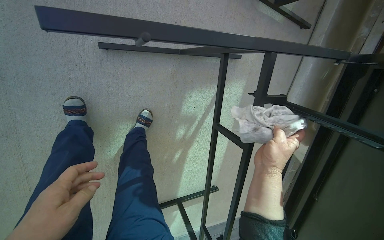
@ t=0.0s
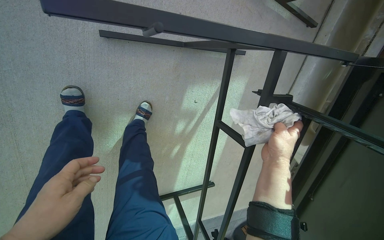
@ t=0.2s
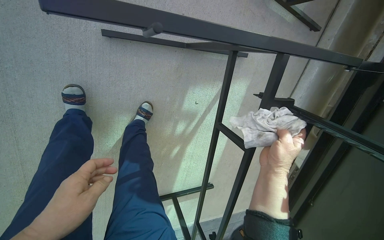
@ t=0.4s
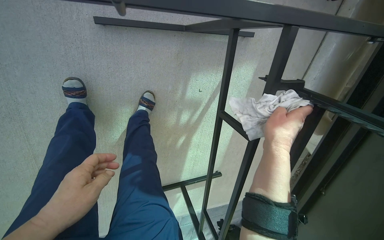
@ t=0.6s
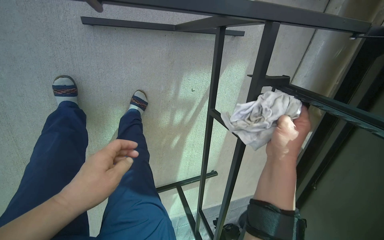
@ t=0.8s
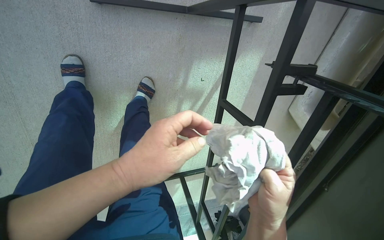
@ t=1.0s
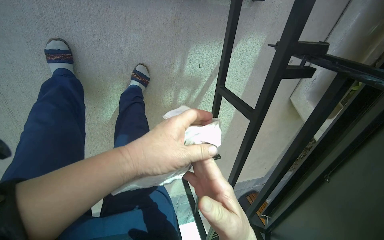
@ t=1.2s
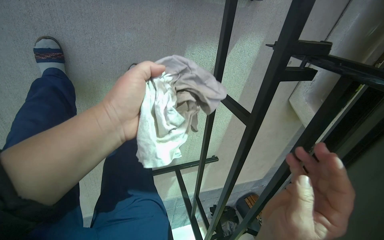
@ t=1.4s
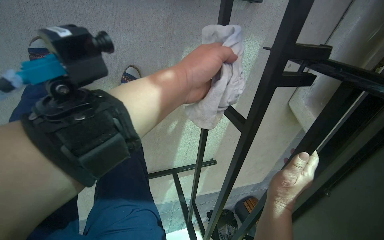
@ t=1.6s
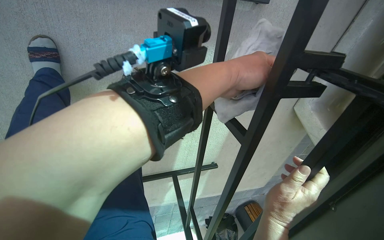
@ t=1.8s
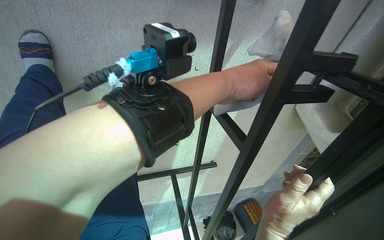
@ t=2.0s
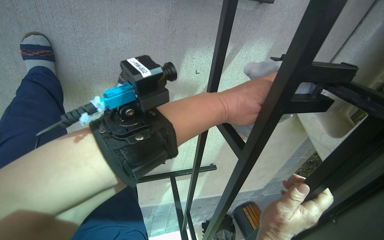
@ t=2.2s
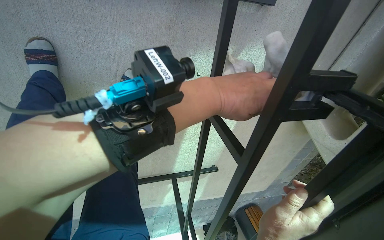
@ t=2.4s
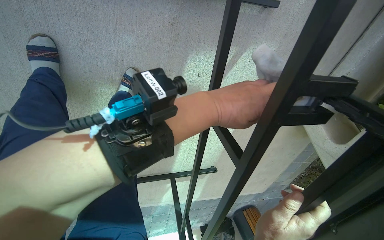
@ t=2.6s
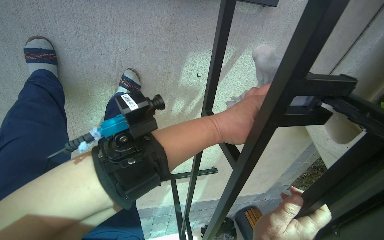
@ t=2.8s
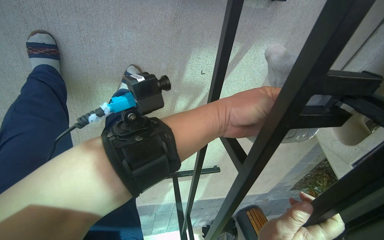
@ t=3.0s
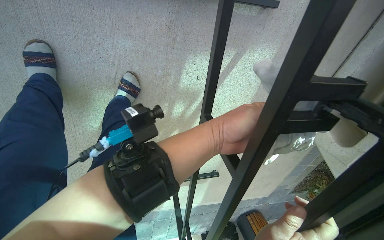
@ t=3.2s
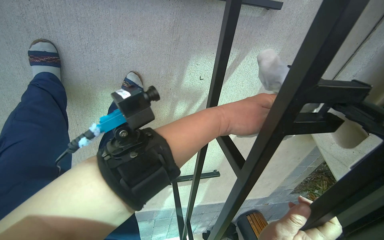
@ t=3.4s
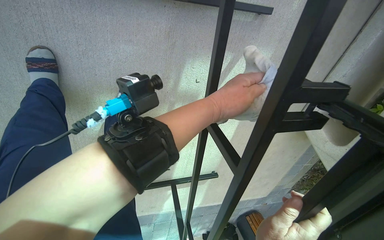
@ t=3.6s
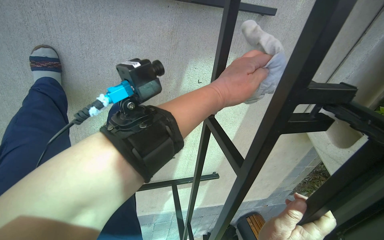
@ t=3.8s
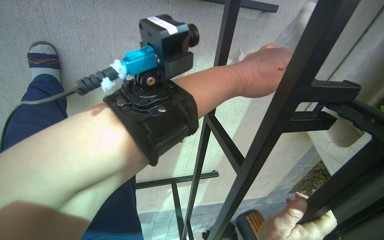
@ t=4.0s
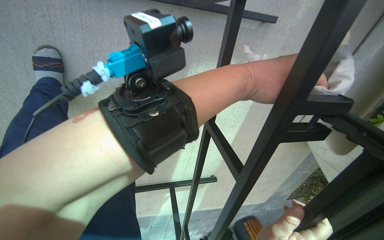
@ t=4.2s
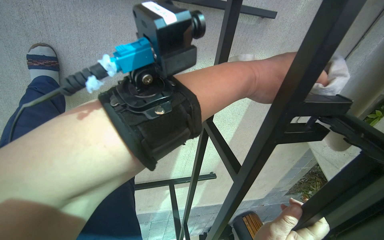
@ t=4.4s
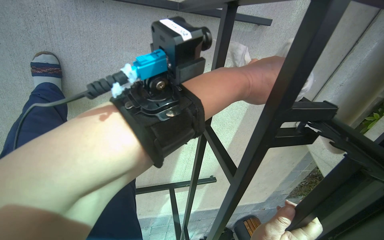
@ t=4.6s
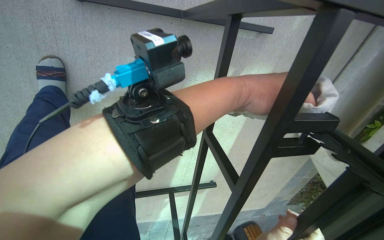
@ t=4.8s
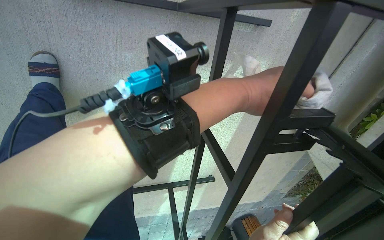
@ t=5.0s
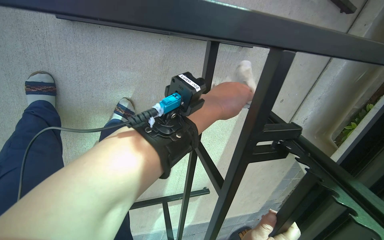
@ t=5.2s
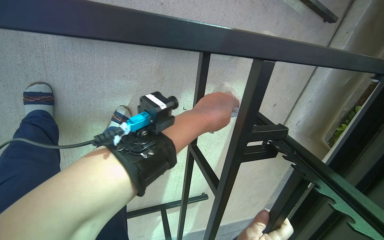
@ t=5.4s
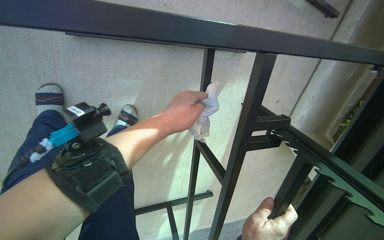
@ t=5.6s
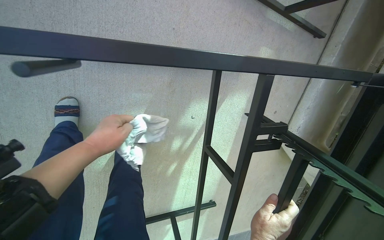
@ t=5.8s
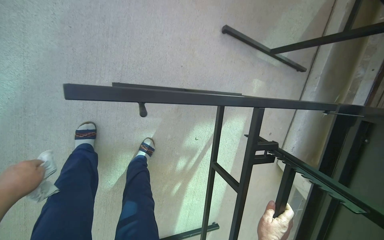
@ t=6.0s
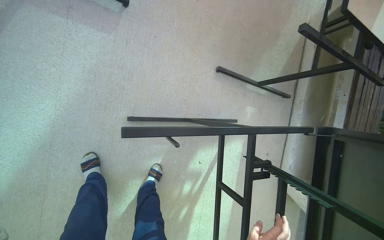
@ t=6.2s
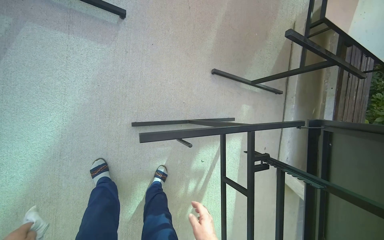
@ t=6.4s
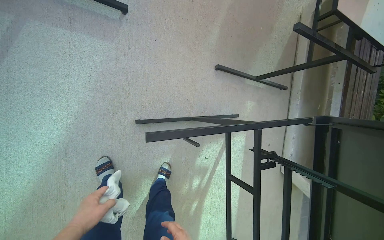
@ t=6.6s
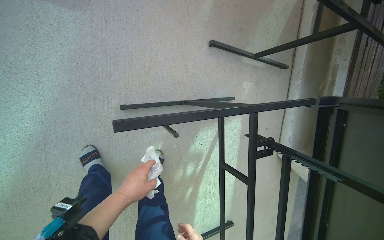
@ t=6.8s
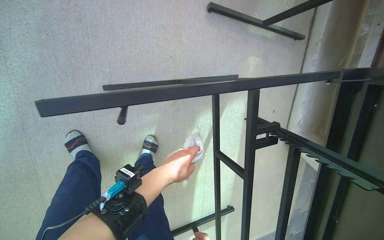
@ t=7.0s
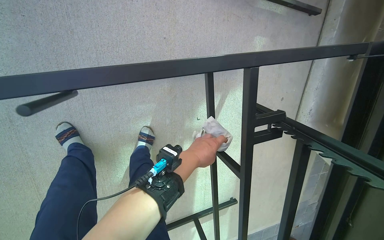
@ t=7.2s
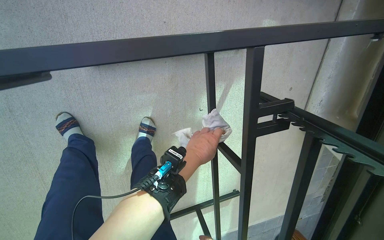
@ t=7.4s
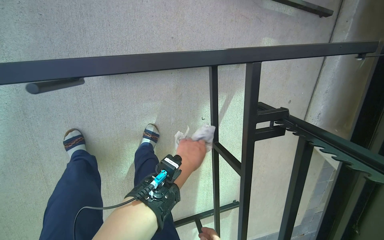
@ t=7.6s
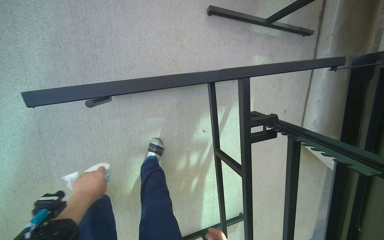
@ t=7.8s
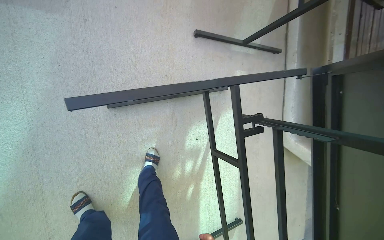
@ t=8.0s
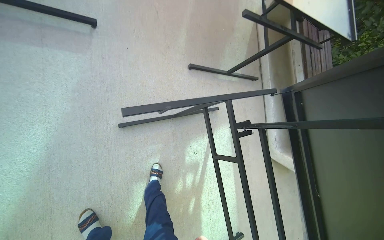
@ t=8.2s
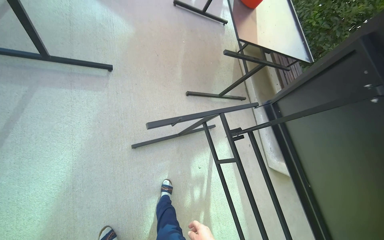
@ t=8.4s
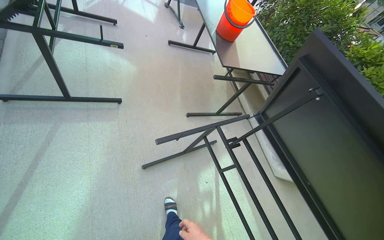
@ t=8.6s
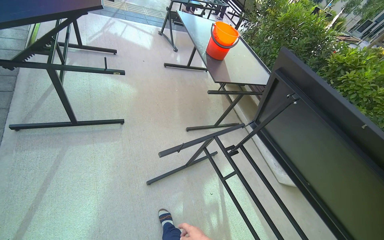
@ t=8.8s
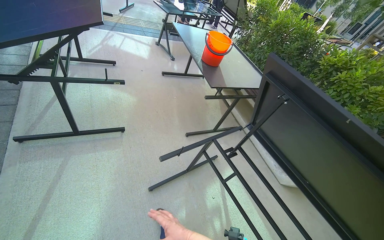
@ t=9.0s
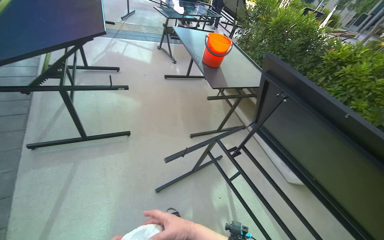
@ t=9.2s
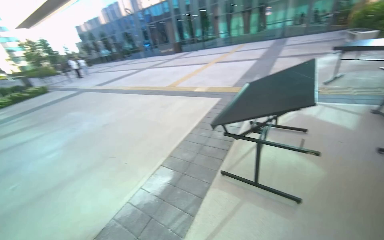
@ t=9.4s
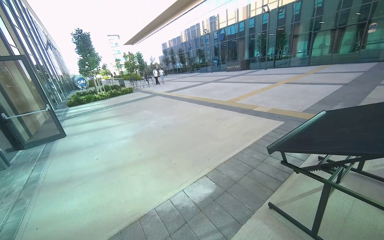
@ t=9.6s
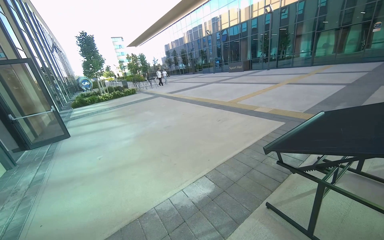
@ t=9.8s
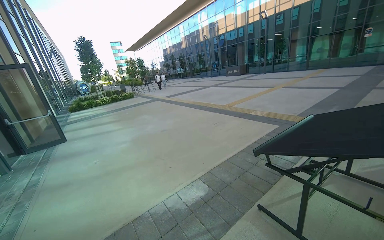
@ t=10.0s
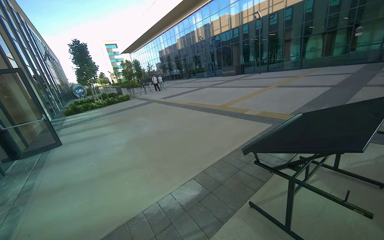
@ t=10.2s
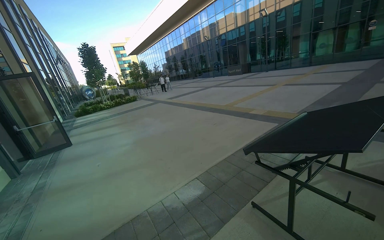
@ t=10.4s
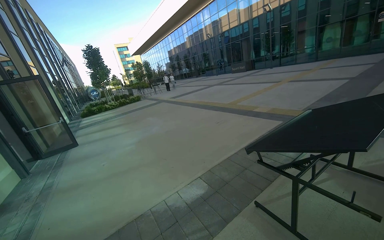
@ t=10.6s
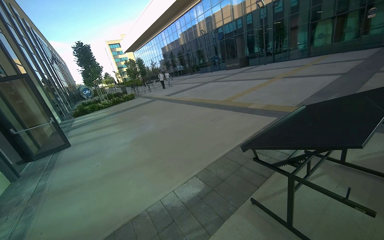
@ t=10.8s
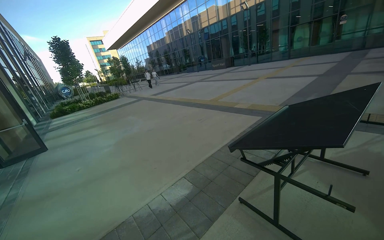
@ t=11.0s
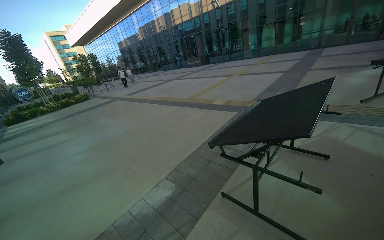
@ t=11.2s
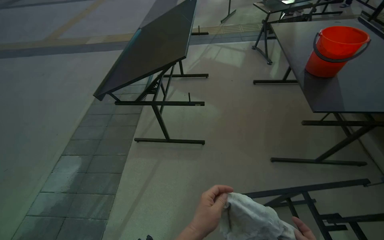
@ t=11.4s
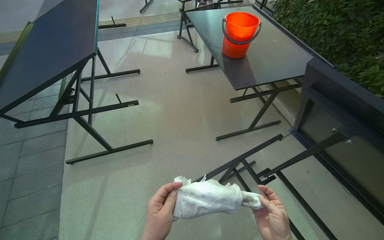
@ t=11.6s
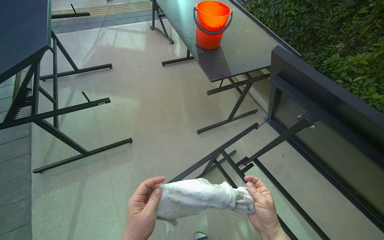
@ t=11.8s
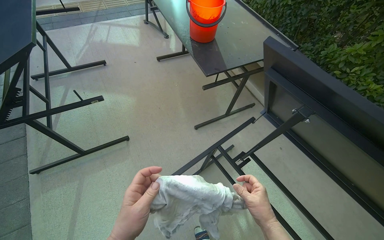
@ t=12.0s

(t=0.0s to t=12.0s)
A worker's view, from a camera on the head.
Job: wiping surfaces.
The whole recording: Wiping outdoor table frame. The worker wipes the frame and underside of an outdoor table with a cloth.
t=0.0s - t=1.6s: The view tips downward by about 15 degrees. The right hand goes approximately 15 cm down the picture.
t=3.0s - t=4.4s: The left hand moves up the picture, approximately 10 cm.
t=4.4s - t=6.0s: The view tilts some 15 degrees upward. The left hand moves to the left, about 60 cm.
t=7.6s - t=9.0s: The camera is carried approximately 70 cm. The view tilts approximately 50 degrees upward. The scene rotates counterclockwise by about 30 degrees.
t=10.4s - t=12.0s: The head rotates some 85 degrees to the right. The wearer looks some 30 degrees further downward.

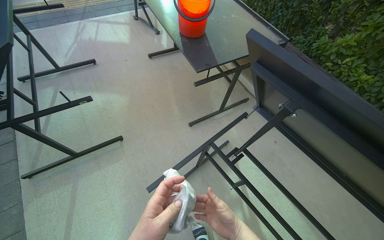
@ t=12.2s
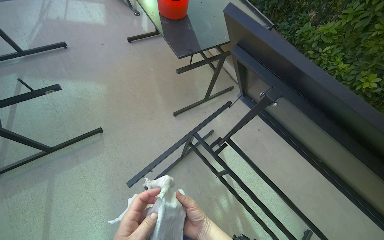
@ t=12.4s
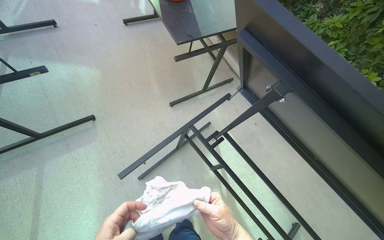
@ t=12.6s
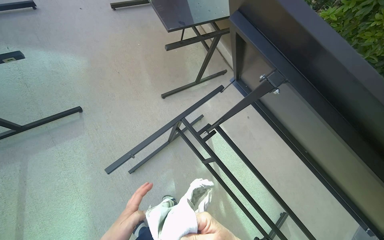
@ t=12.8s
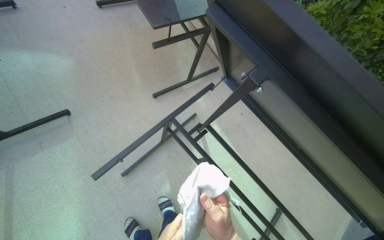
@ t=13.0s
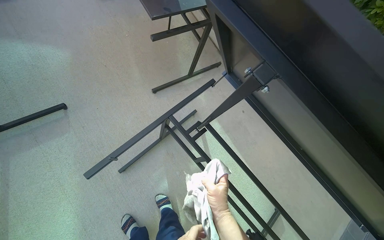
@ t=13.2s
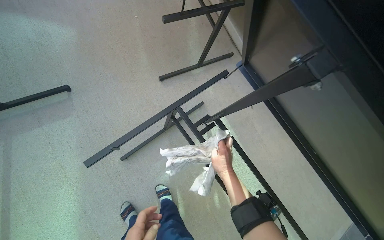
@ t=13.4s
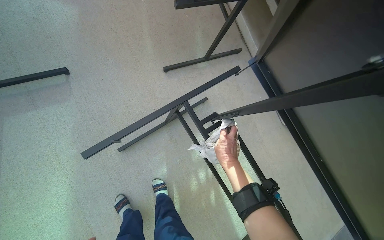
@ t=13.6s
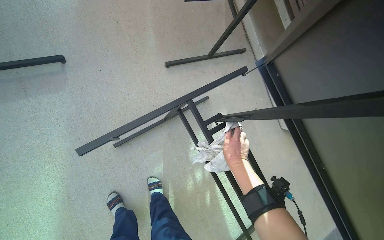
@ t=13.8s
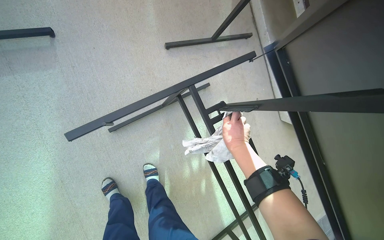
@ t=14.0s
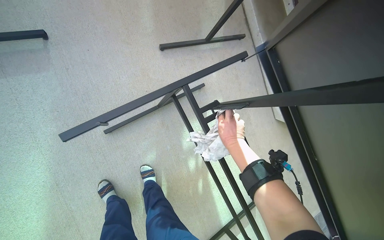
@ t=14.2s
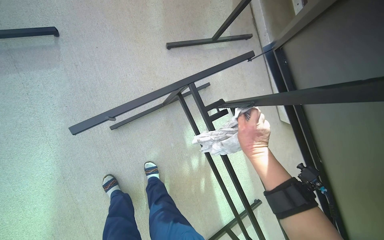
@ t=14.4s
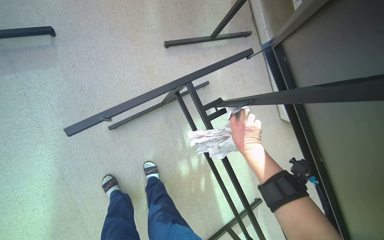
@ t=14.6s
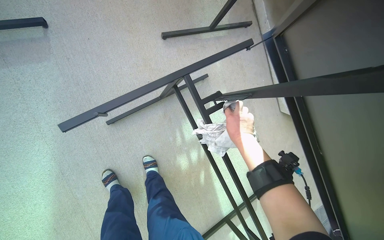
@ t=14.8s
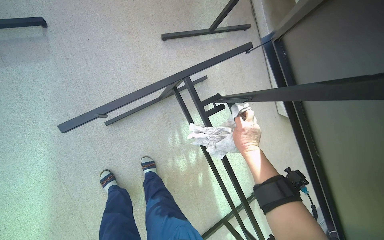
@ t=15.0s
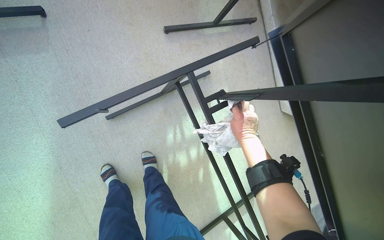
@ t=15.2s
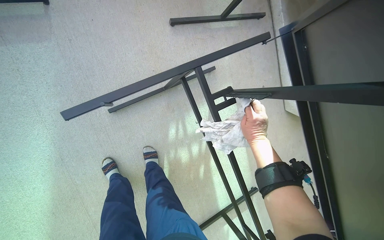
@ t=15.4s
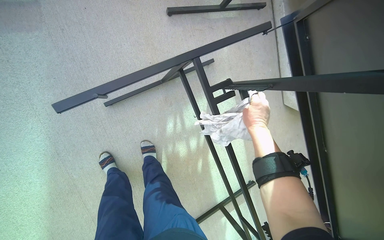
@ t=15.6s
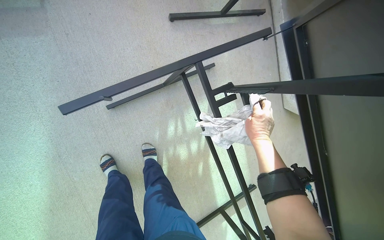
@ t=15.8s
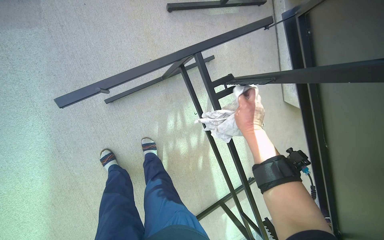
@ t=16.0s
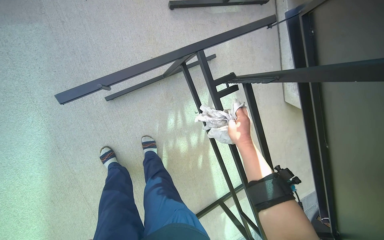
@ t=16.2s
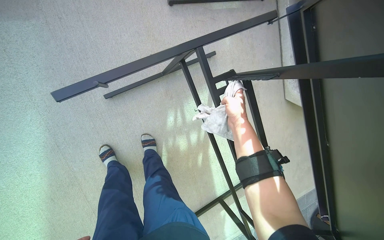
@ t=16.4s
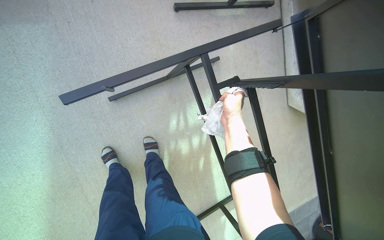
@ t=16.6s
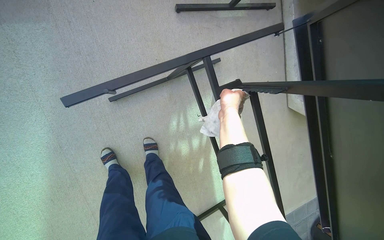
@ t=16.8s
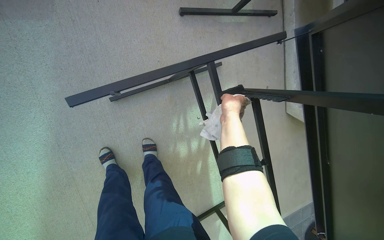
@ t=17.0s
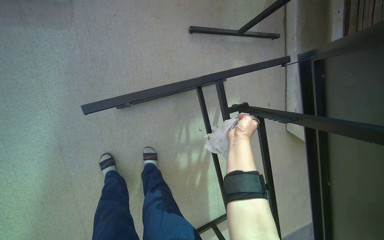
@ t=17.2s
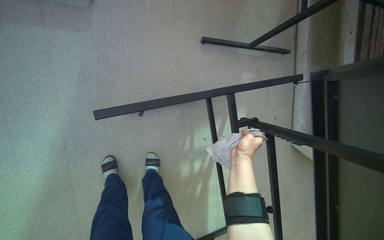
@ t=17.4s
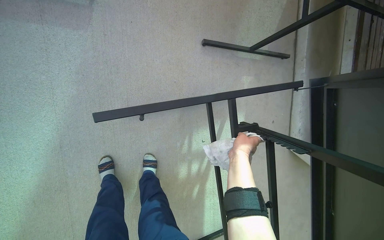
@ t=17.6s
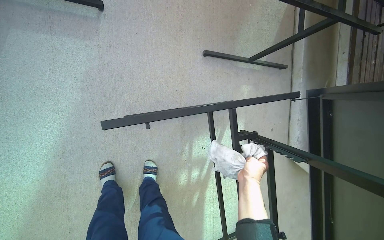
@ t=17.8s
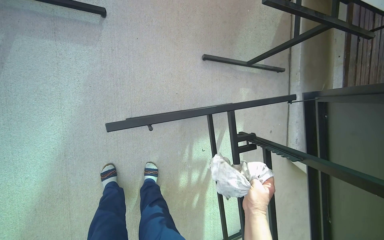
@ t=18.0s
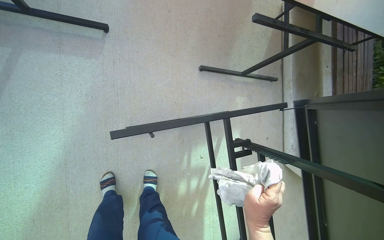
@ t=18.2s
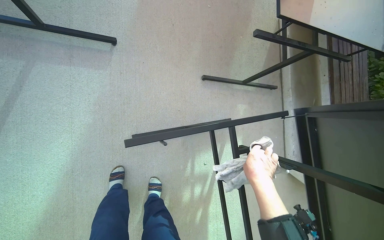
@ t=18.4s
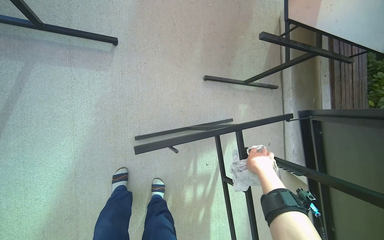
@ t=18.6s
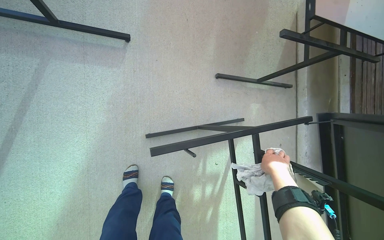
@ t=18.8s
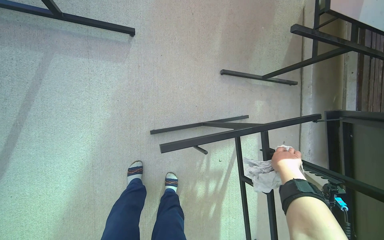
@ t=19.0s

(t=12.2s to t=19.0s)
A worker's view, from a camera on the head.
Job: wiping surfaces.
The whole recording: Wiping outdoor table frame. The worker wipes the frame and underside of an outdoor table with a cloth.
t=12.2s - t=13.6s: The camera pitches downward, by roughly 20 degrees.
t=17.6s - t=19.0s: The right hand moves about 15 cm down the picture and comes back.
